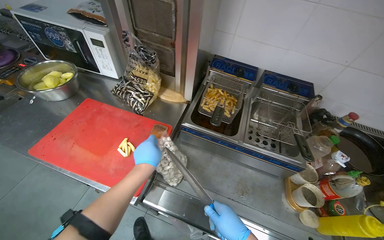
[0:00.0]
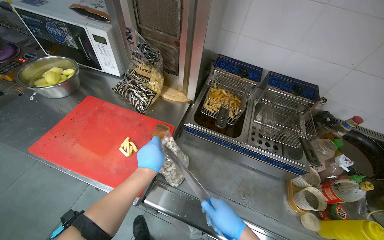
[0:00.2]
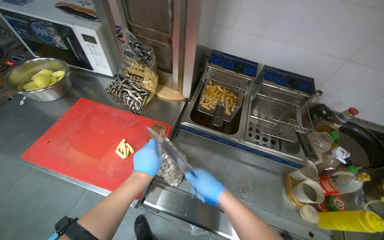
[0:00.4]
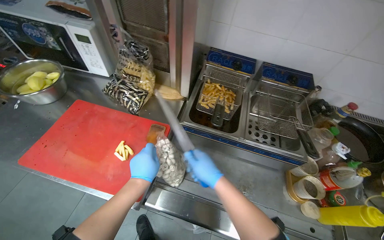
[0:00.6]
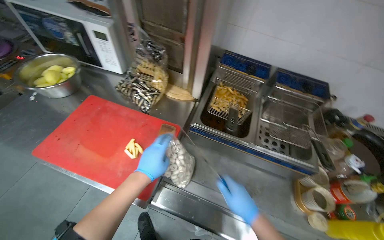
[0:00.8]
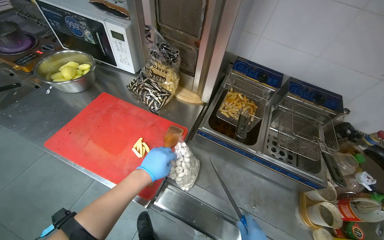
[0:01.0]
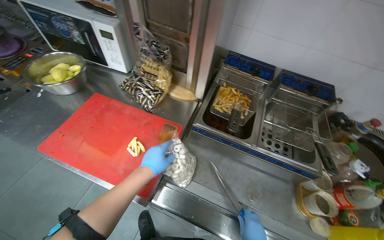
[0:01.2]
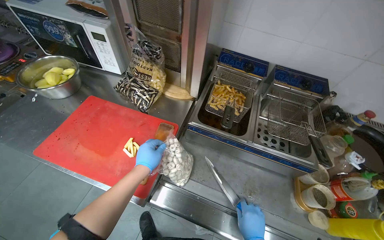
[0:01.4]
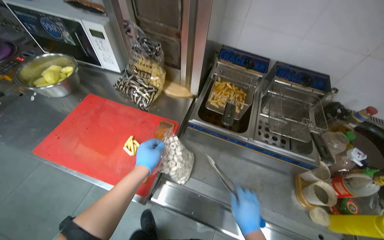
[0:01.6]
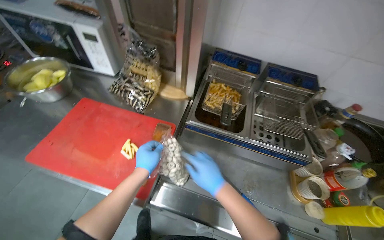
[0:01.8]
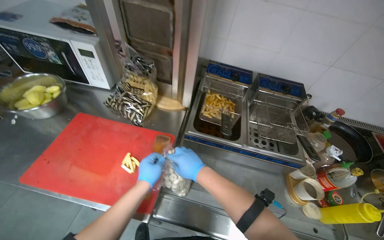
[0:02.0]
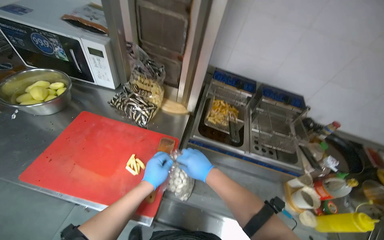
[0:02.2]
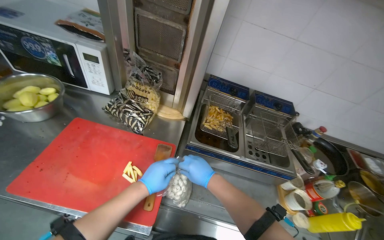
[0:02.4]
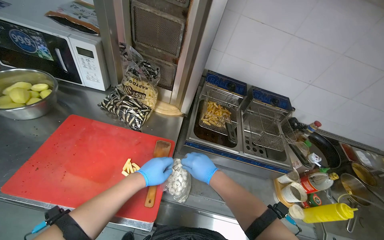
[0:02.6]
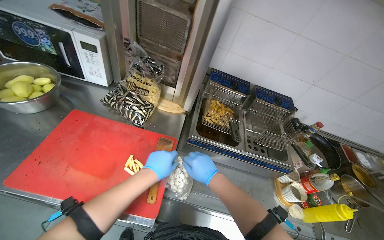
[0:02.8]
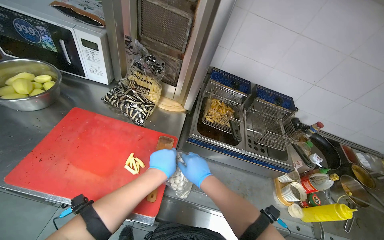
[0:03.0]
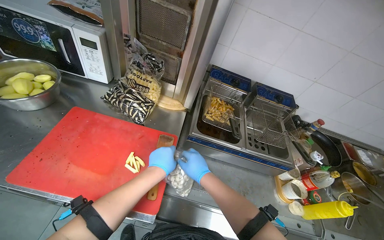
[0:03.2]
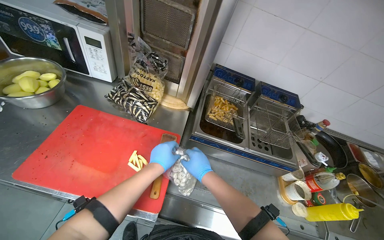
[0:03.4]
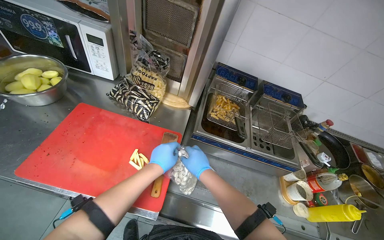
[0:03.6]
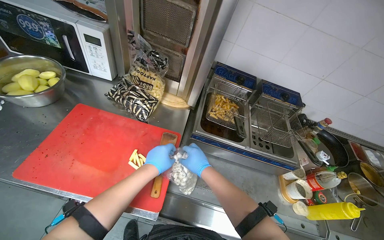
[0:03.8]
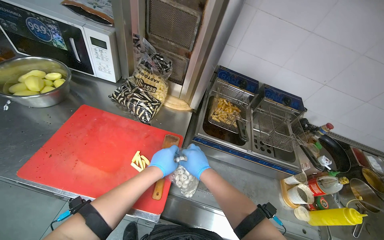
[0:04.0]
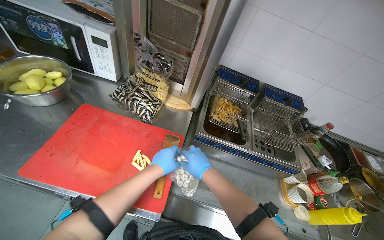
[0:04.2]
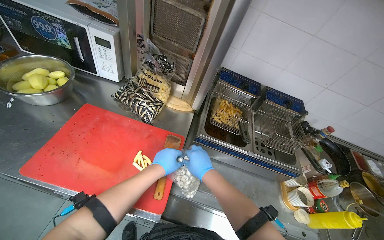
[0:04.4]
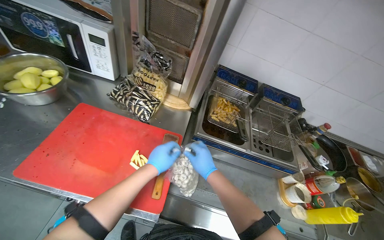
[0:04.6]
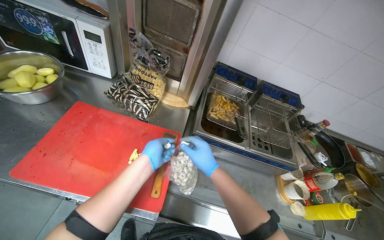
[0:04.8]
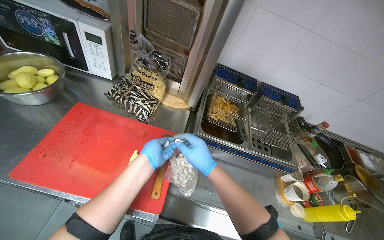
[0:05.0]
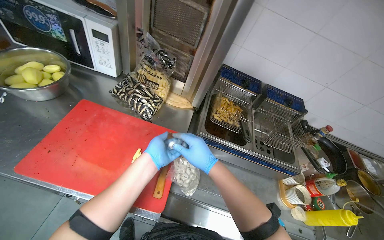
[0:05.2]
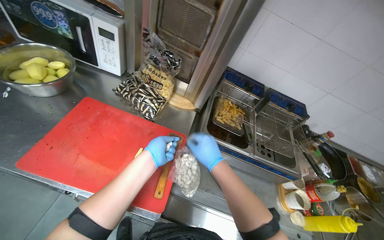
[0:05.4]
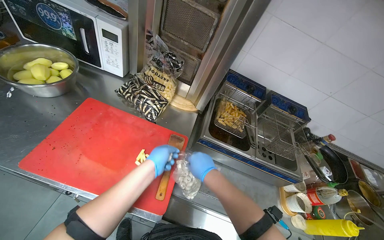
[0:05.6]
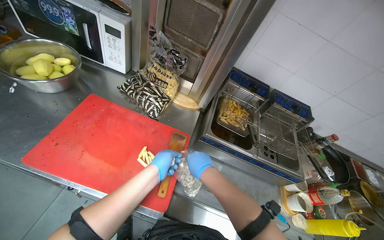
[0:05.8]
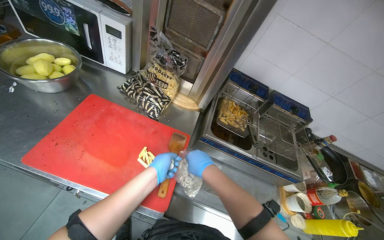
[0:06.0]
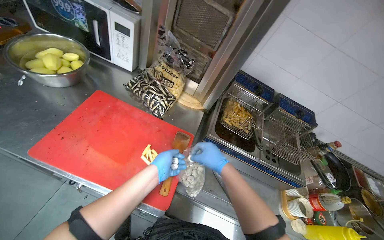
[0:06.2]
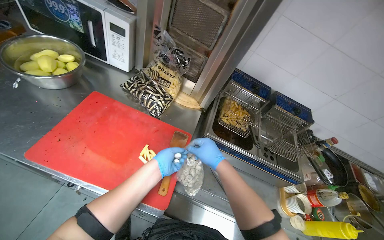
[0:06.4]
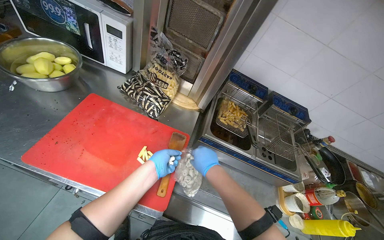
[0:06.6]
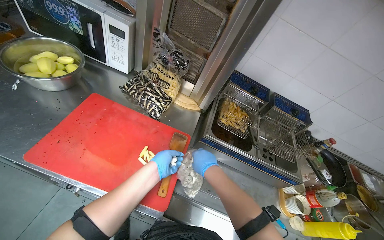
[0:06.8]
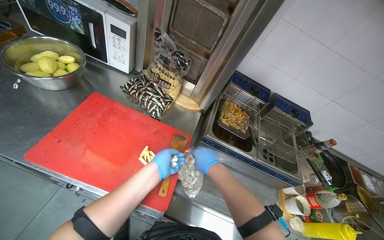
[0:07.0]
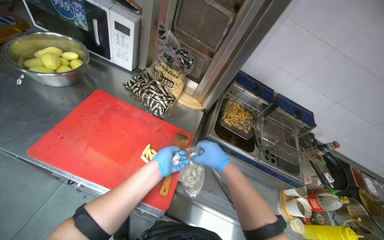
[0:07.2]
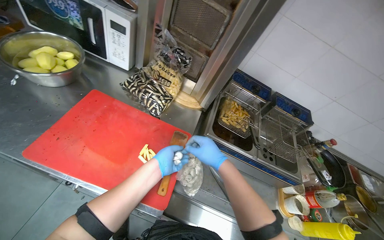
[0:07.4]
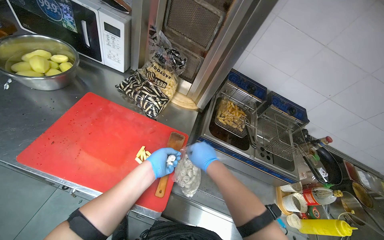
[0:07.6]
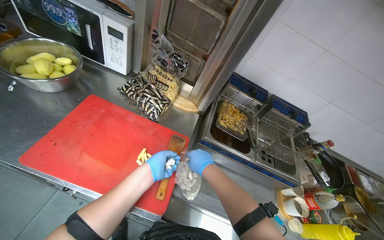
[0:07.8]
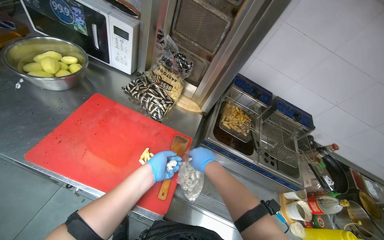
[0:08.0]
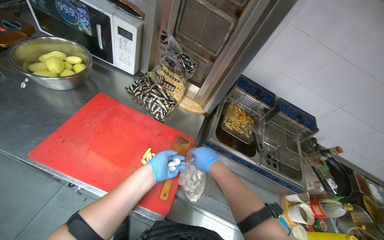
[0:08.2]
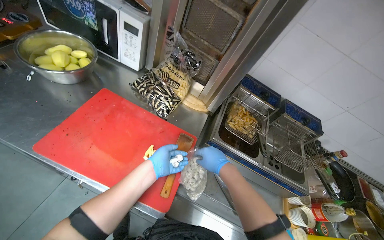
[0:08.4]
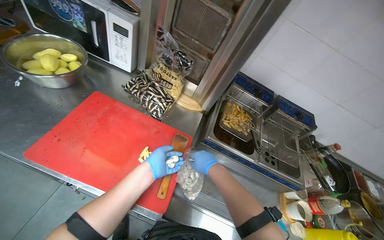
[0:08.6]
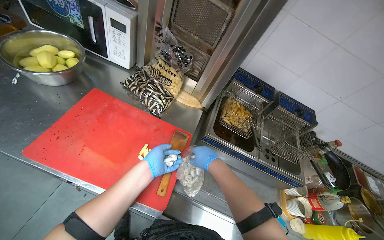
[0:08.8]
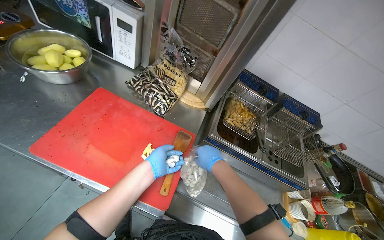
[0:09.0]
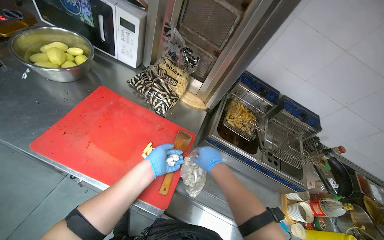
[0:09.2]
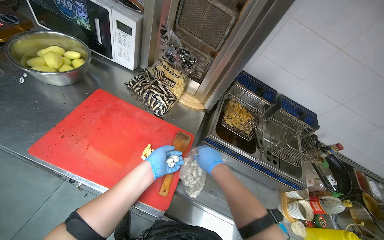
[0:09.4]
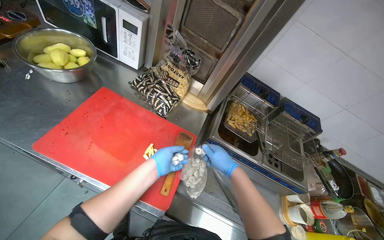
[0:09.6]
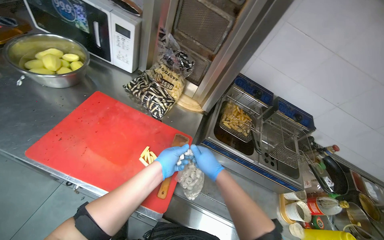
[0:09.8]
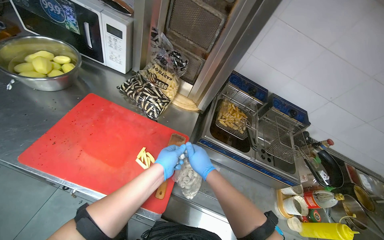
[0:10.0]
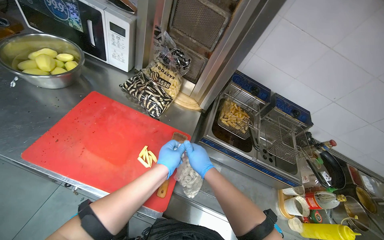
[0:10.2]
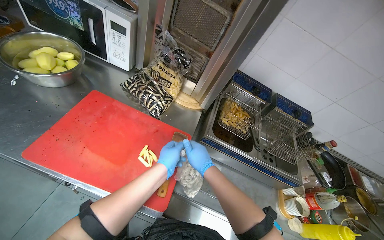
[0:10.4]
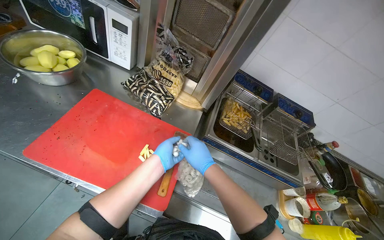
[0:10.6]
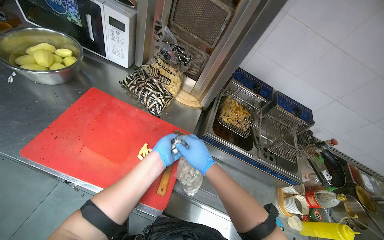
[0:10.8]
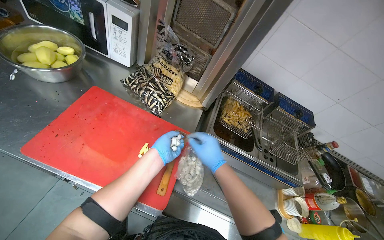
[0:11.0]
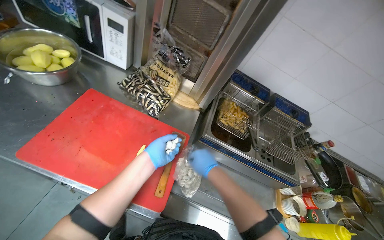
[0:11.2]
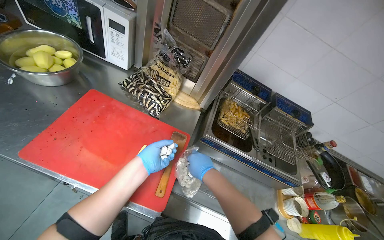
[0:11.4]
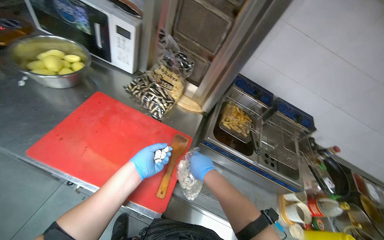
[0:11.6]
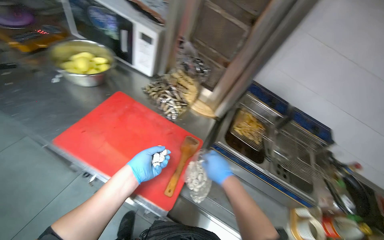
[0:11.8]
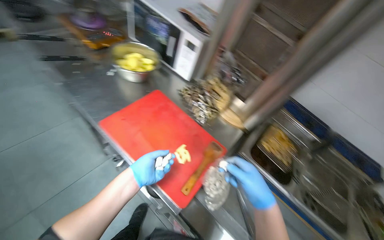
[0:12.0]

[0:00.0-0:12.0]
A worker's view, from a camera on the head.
Job: cooking food.
The whole recording: Adding ingredients to pot. The worker takes small white items from a bag and adds them to a pot on the hot plate.
0:01.6 to 0:03.0: The right hand moves to the left and up the picture, roughly 25 cm.
0:03.0 to 0:04.4: The hands stay close to where they were, moving slightly.
0:04.4 to 0:10.4: The hands work in one place, with small movements.
0:10.4 to 0:12.0: The head rotates some 20 degrees to the left. The left hand shifts some 15 cm to the left.

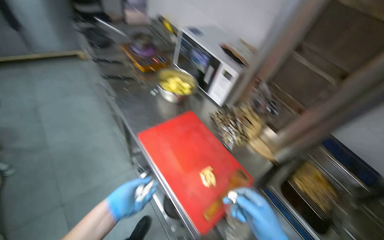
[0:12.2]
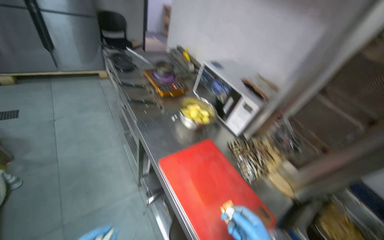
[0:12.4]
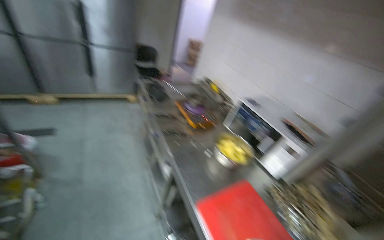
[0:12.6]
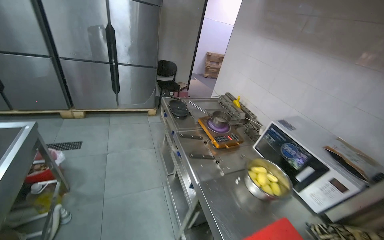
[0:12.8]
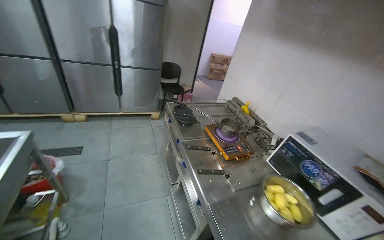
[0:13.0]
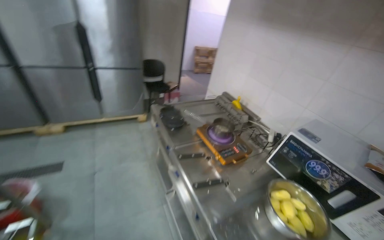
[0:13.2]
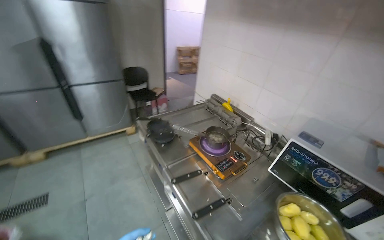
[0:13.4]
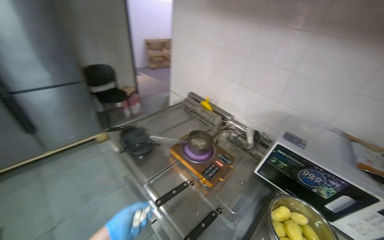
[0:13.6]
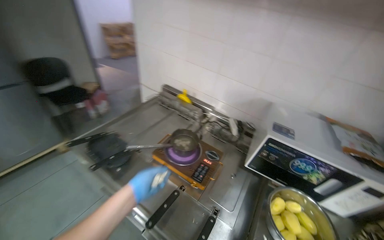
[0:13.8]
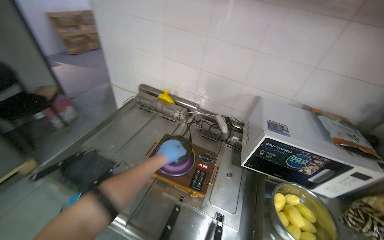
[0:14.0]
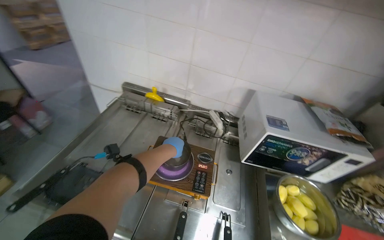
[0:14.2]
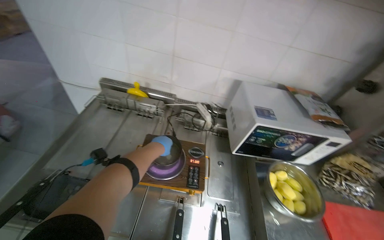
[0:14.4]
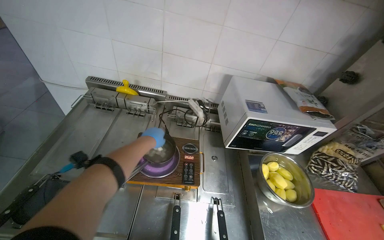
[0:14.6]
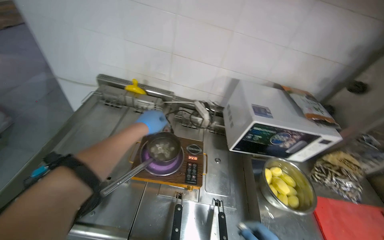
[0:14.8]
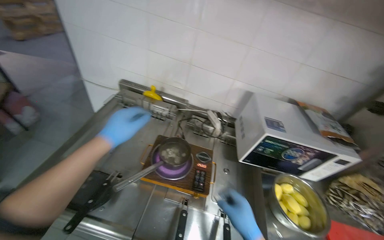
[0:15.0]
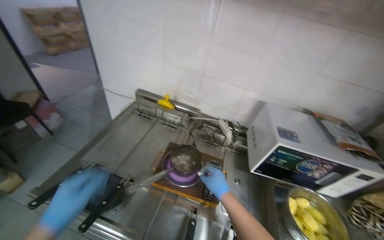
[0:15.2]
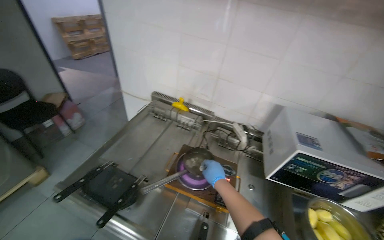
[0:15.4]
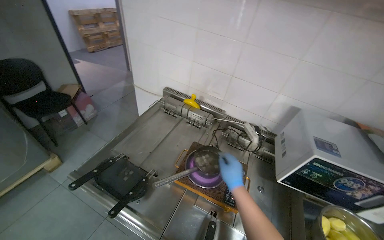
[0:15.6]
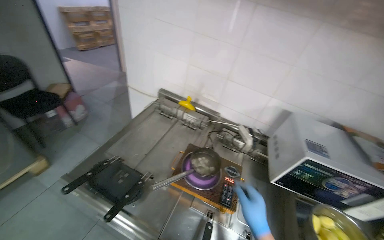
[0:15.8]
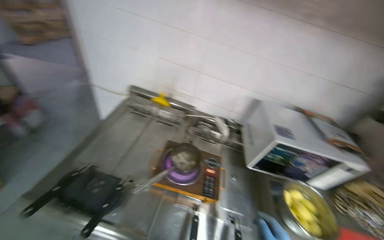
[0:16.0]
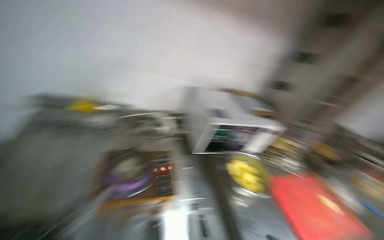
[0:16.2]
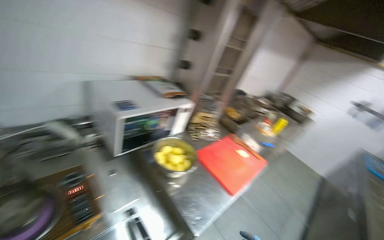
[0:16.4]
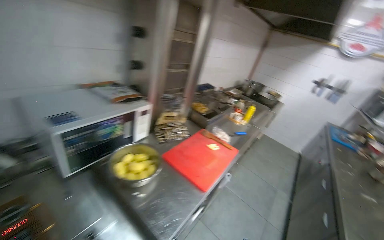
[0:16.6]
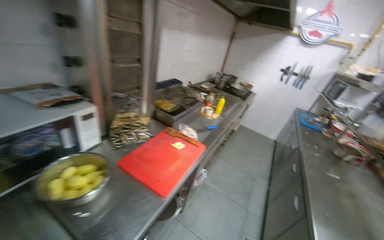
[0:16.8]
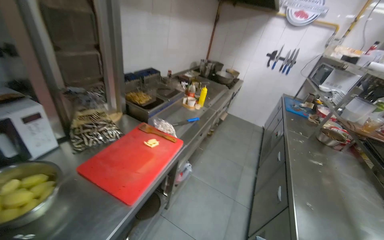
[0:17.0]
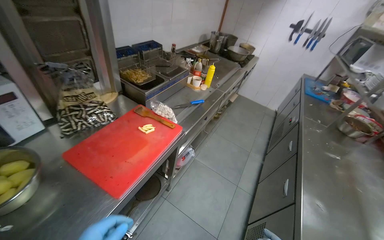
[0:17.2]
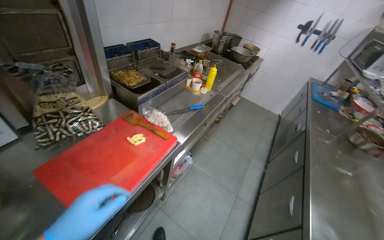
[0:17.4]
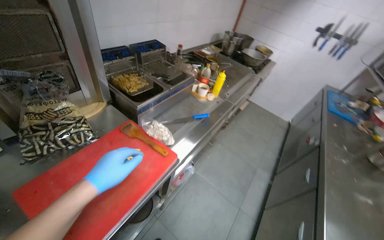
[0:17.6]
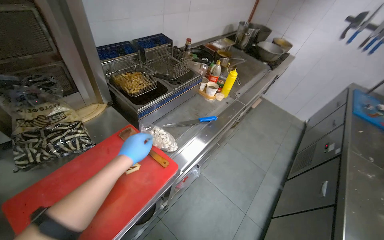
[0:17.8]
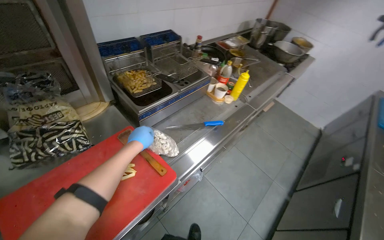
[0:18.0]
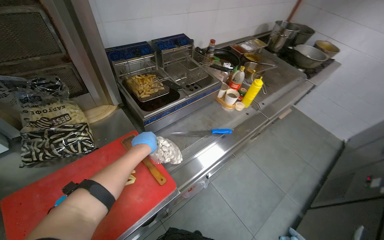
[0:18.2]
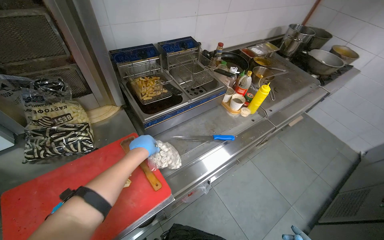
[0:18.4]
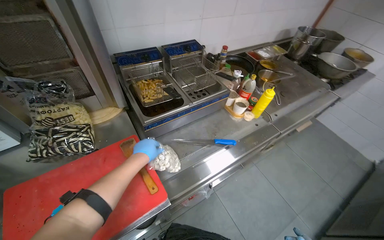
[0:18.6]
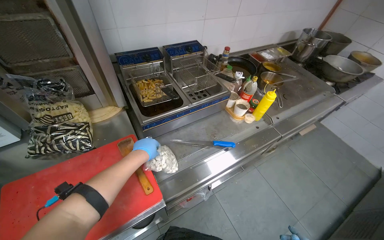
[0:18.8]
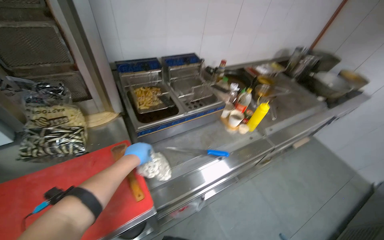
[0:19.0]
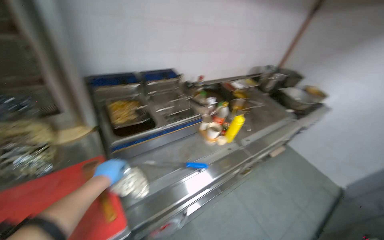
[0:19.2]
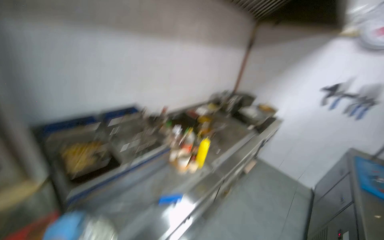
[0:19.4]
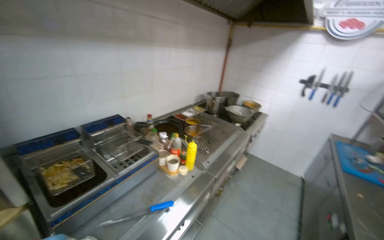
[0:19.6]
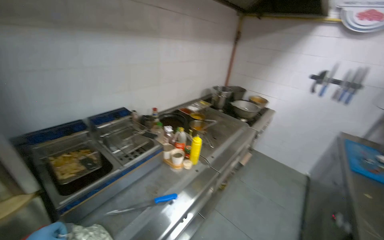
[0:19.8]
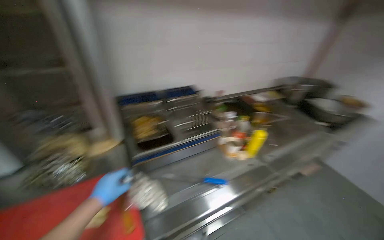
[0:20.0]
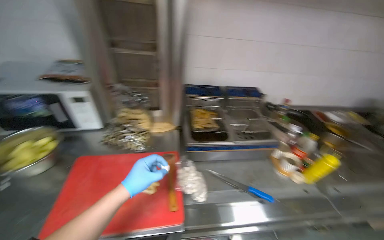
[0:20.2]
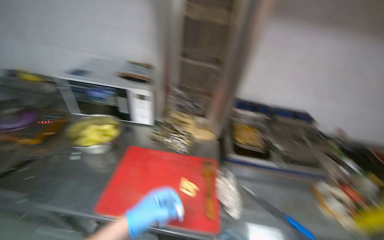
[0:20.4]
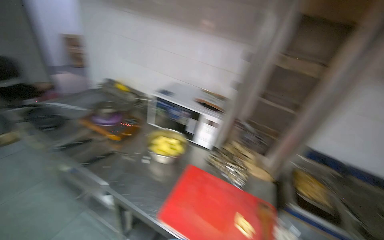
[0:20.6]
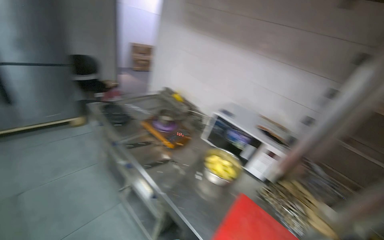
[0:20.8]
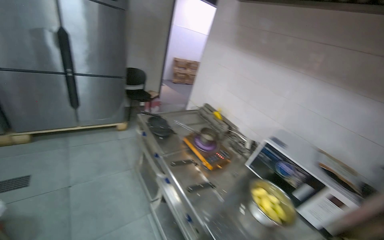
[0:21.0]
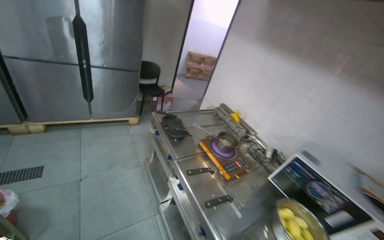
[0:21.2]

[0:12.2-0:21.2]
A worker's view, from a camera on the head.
Job: cooking food.
The whole recording: Adding ingredients to pot. The worker takes small white items from a bag and adds them to a pot on the hot plate.
0:12.2 to 0:13.8: The wearer moves some 90 cm. The wearer looks approximately 20 degrees further to the right.
0:15.2 to 0:16.6: The head rotates roughly 65 degrees to the right.
0:16.6 to 0:18.2: The camera is carried roughly 90 cm. The view tilts about 20 degrees downward.
0:18.2 to 0:19.8: The view tilts roughly 20 degrees upward.
0:19.8 to 0:21.2: The head travels roughly 90 cm. The wearer looks some 110 degrees further to the left.
